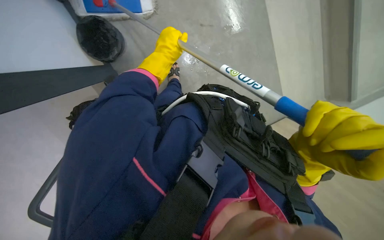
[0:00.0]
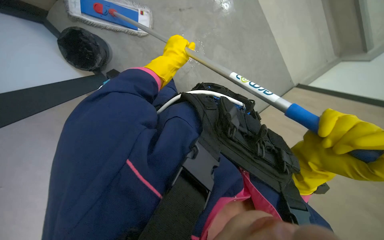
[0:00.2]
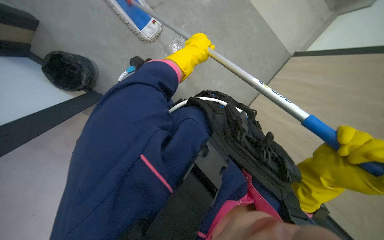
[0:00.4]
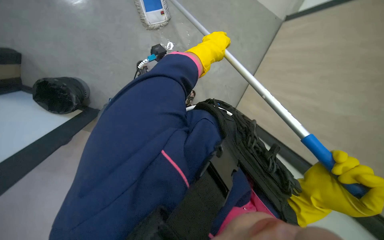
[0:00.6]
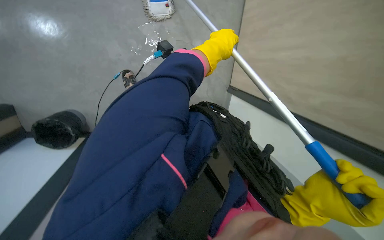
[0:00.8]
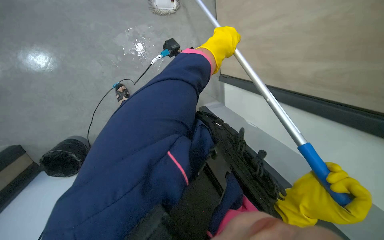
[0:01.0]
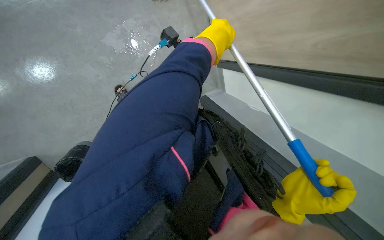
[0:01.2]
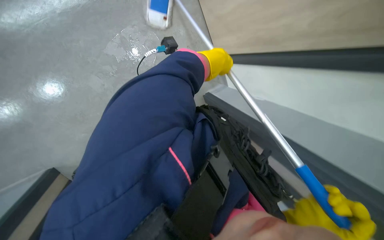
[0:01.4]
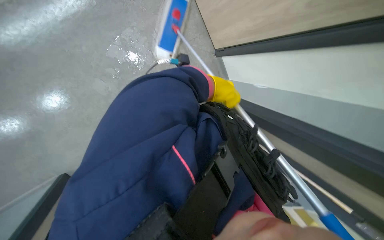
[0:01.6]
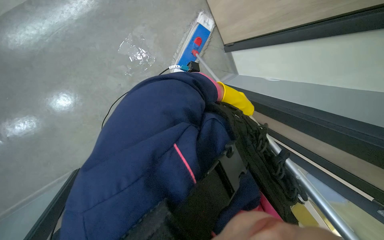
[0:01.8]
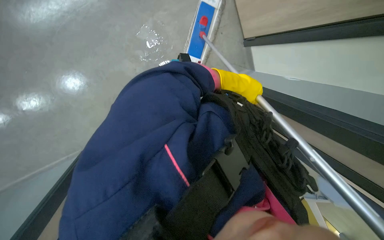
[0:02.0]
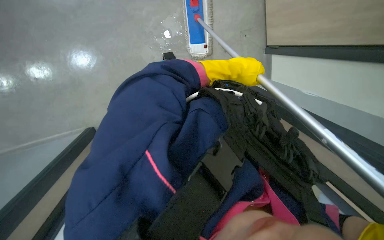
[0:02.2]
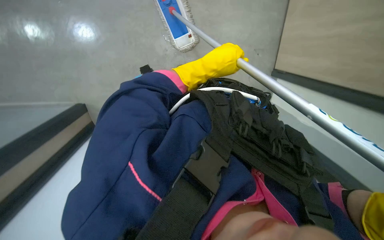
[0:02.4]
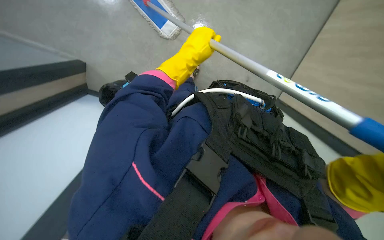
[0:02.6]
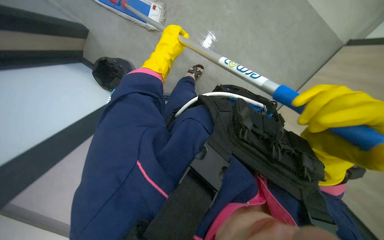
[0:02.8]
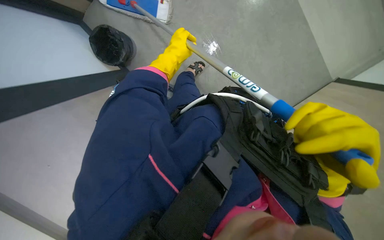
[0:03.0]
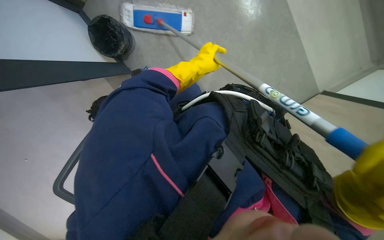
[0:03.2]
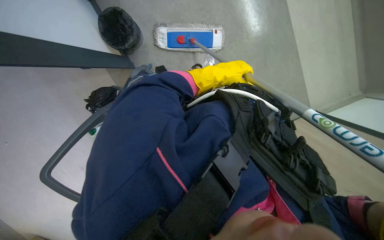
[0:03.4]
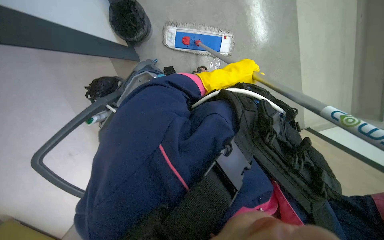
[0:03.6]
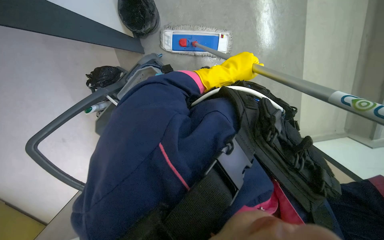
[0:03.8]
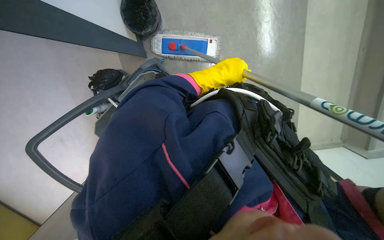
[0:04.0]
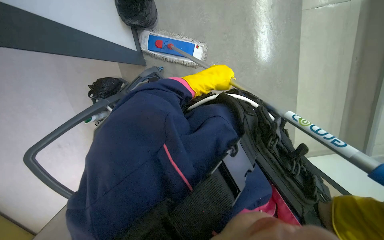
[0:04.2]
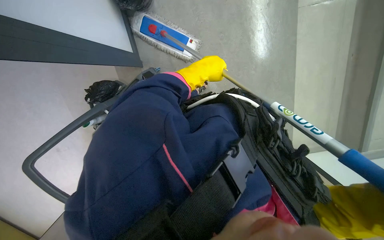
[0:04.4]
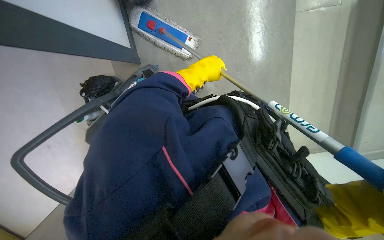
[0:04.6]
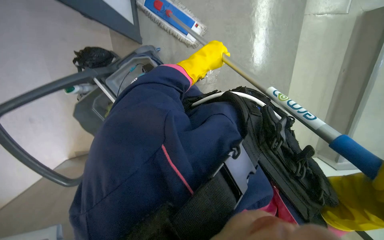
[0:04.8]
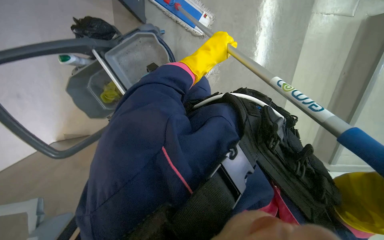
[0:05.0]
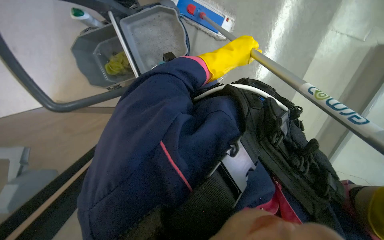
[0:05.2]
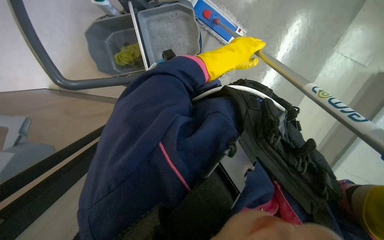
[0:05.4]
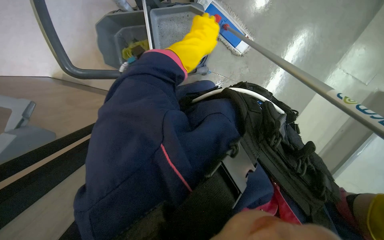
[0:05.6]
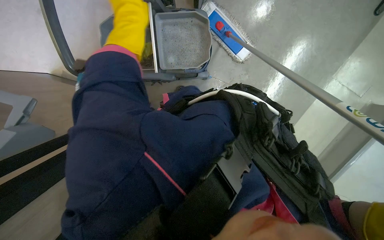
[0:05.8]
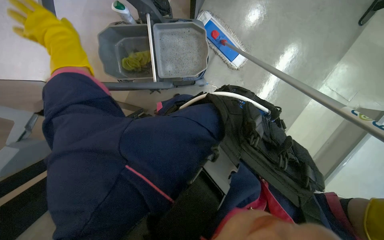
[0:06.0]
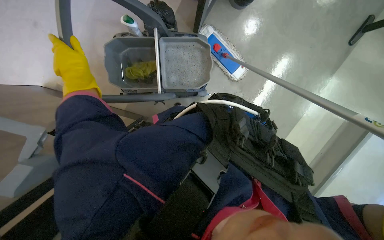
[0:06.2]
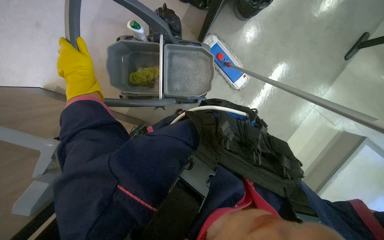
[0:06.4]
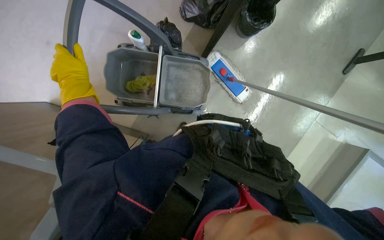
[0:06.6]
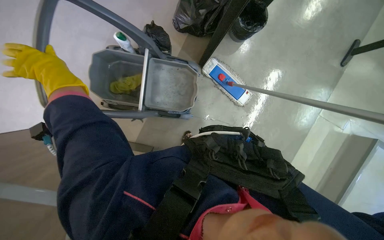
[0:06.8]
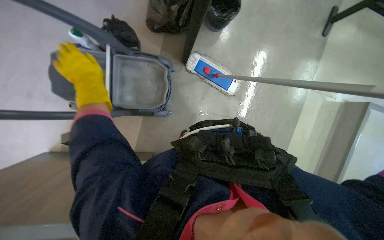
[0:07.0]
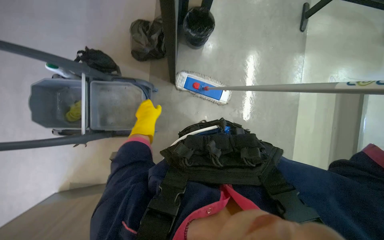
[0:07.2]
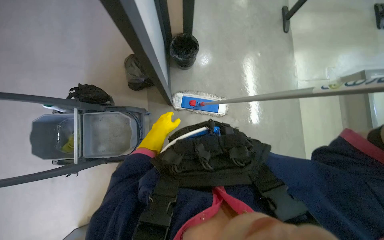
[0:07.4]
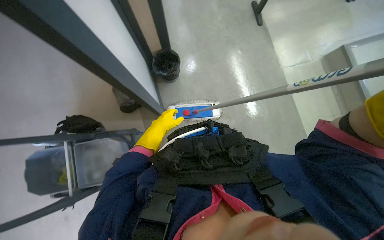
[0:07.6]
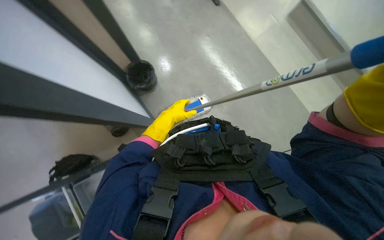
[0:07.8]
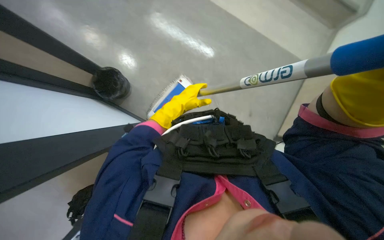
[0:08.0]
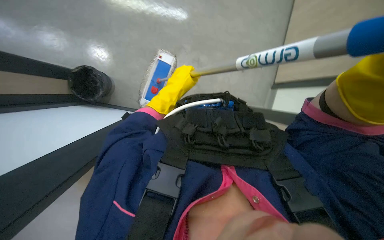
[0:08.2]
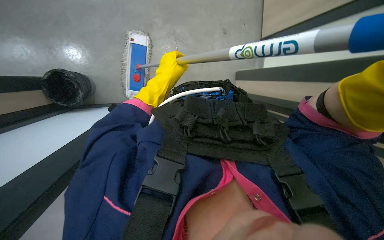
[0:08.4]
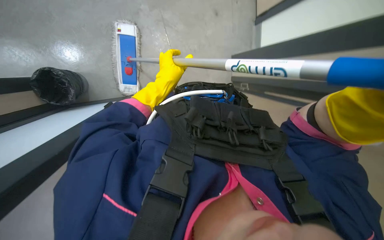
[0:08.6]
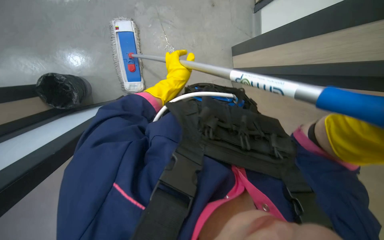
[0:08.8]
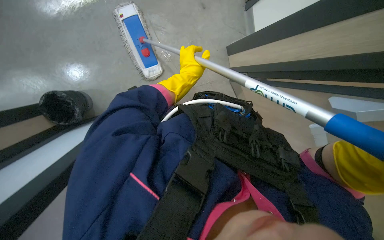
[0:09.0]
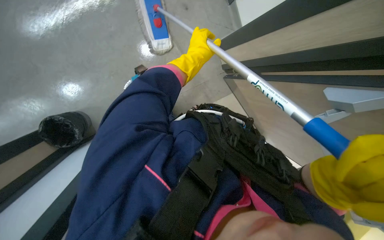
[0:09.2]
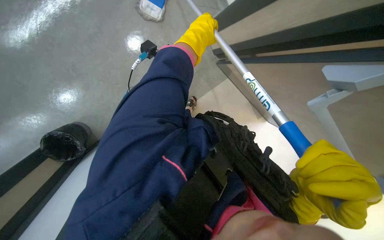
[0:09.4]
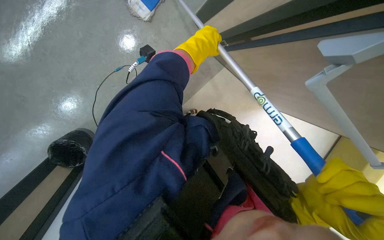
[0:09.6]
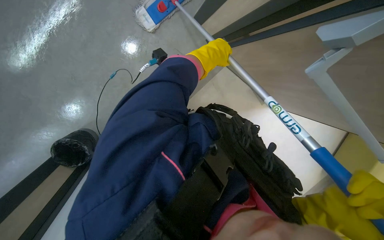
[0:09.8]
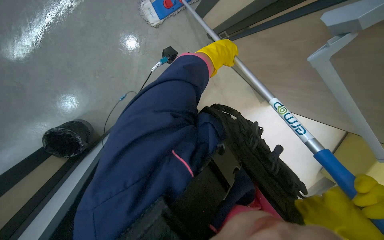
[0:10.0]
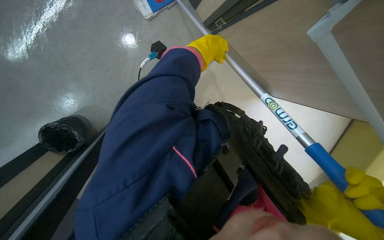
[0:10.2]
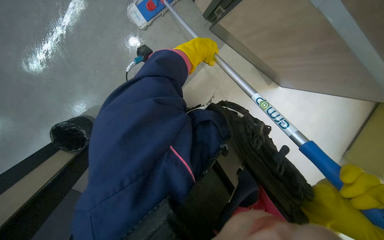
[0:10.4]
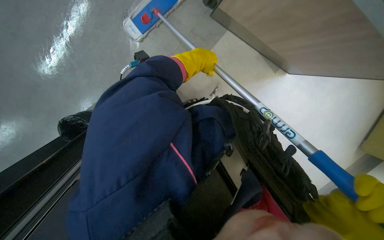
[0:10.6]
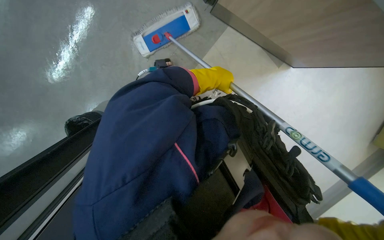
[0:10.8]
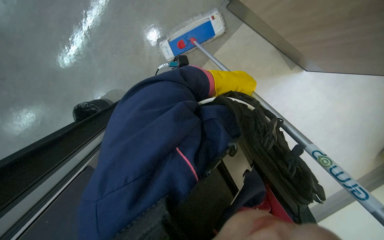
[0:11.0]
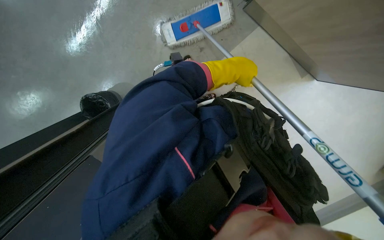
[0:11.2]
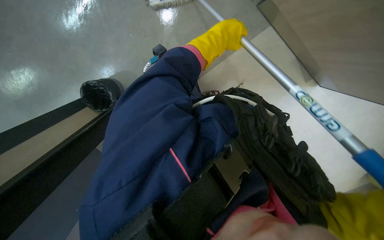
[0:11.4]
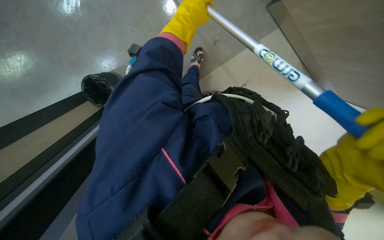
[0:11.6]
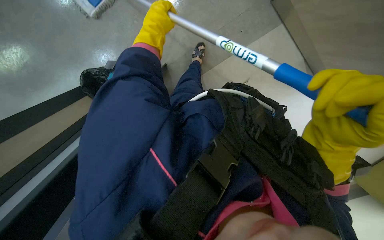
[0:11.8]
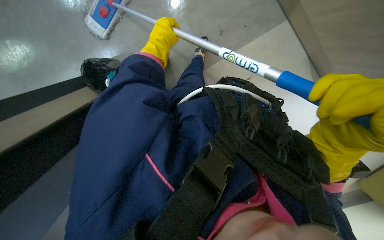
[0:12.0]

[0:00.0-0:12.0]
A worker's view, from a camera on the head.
Job: mopping floor.
The whole recording: Mopping floor. The worker mops the floor with a long-handled mop and gathered the trash from the ground and put it into a polyethylene bag..
0:00.0 to 0:01.6: The left hand moves to the right, roughly 20 cm.
0:01.6 to 0:03.0: The left hand travels to the left by some 20 cm.
0:04.4 to 0:06.0: Everything in view rotates some 45 degrees clockwise.
0:06.0 to 0:07.6: The view tilts approximately 30 degrees upward. Everything in view rotates roughly 30 degrees counterclockwise.
0:07.6 to 0:09.0: The view tips downward by some 20 degrees. The scene rotates counterclockwise by about 45 degrees.
0:09.0 to 0:10.4: The left hand moves nearer to the camera, some 10 cm.

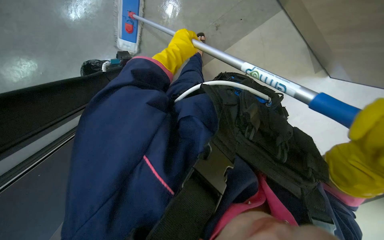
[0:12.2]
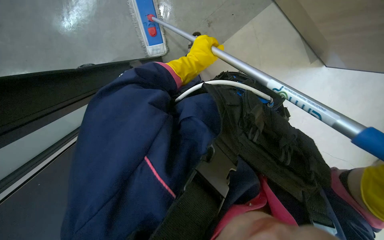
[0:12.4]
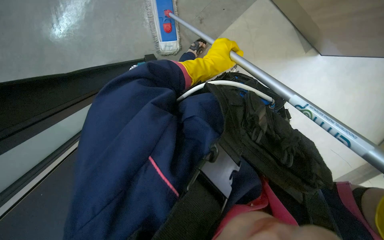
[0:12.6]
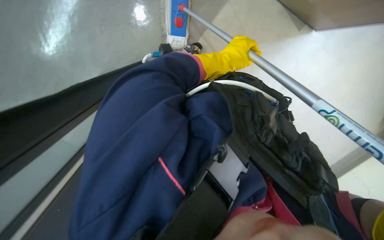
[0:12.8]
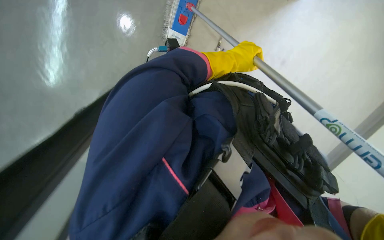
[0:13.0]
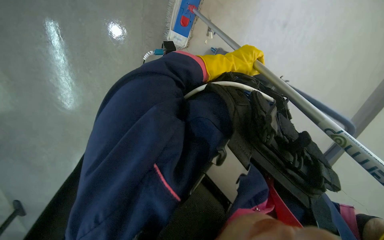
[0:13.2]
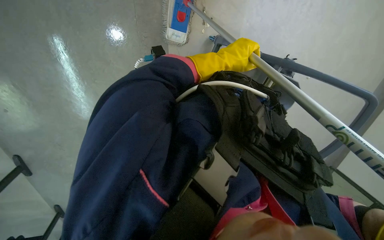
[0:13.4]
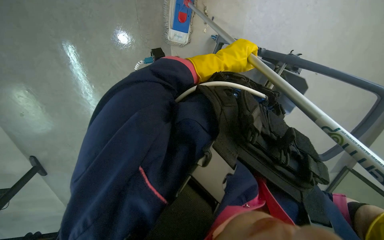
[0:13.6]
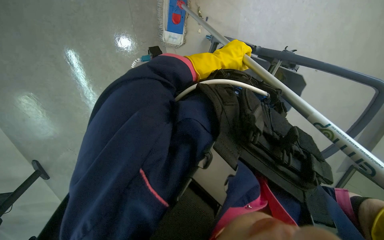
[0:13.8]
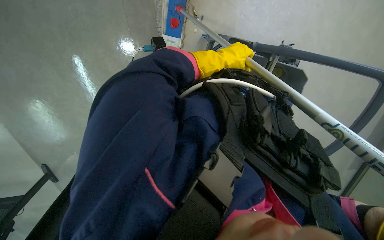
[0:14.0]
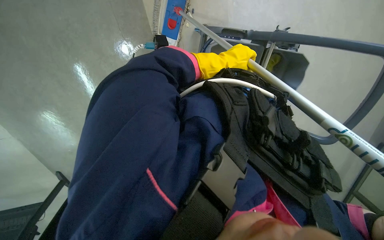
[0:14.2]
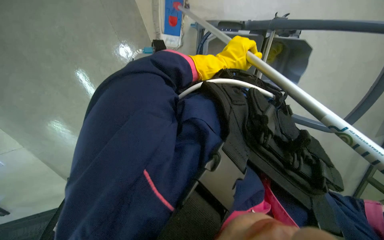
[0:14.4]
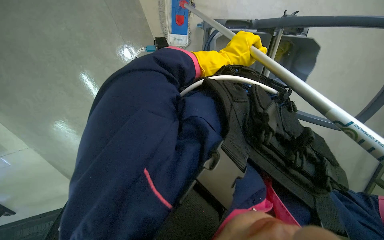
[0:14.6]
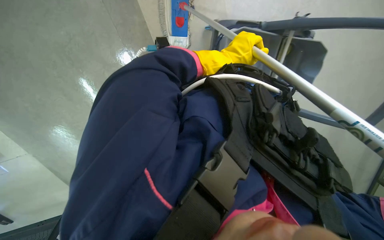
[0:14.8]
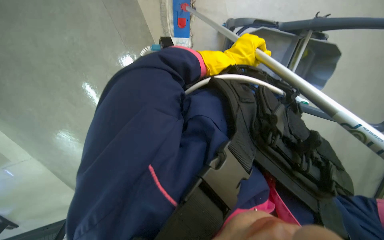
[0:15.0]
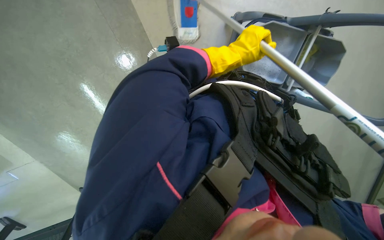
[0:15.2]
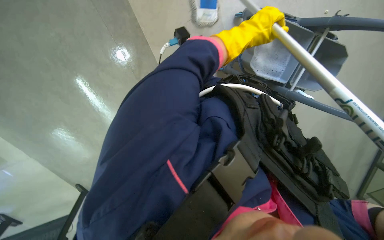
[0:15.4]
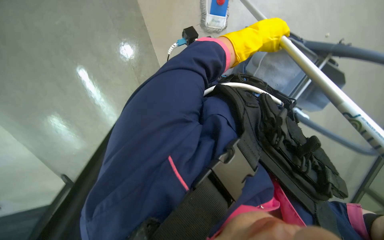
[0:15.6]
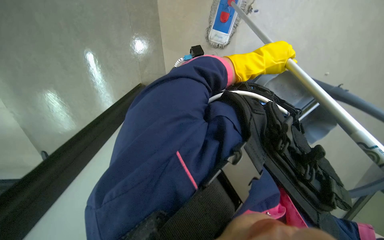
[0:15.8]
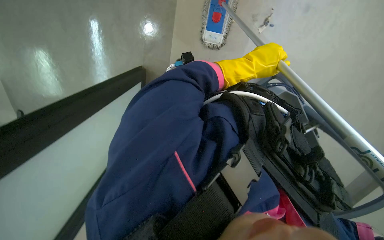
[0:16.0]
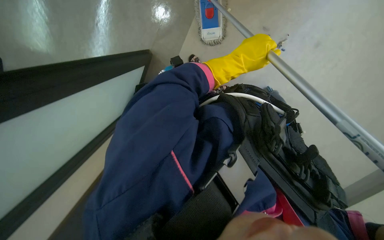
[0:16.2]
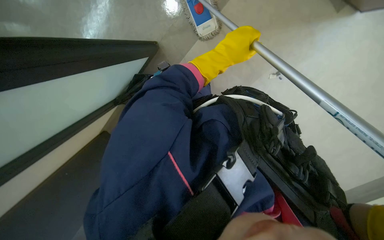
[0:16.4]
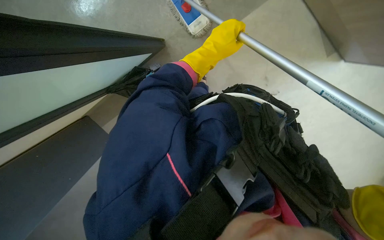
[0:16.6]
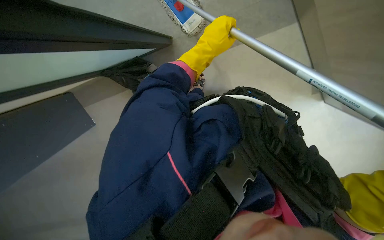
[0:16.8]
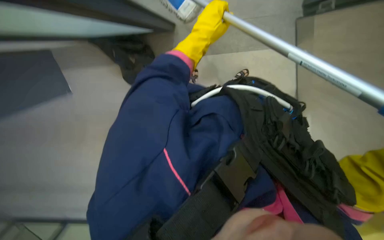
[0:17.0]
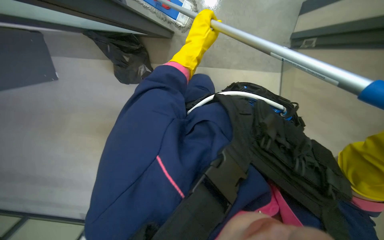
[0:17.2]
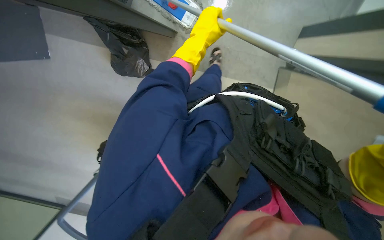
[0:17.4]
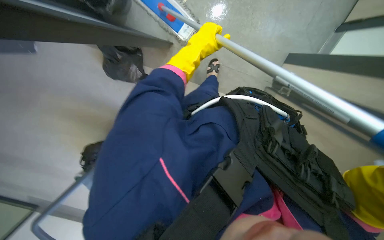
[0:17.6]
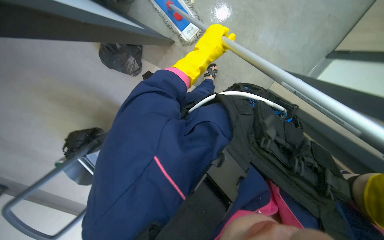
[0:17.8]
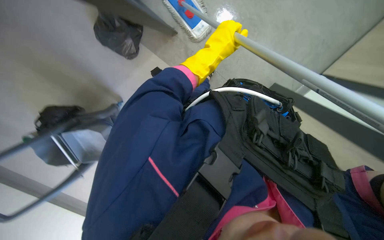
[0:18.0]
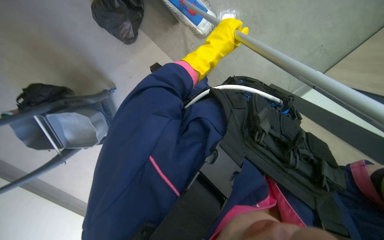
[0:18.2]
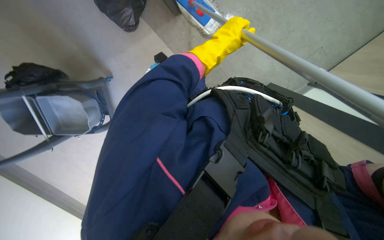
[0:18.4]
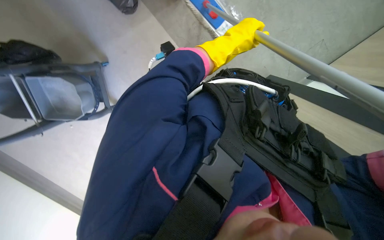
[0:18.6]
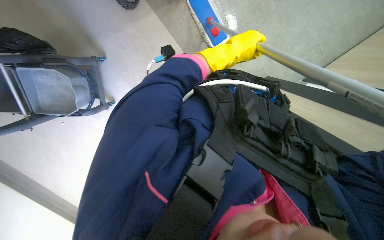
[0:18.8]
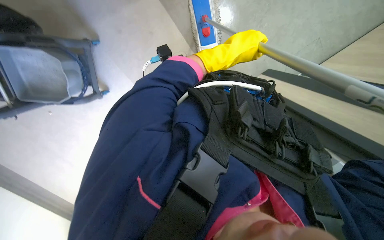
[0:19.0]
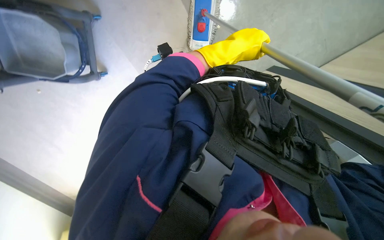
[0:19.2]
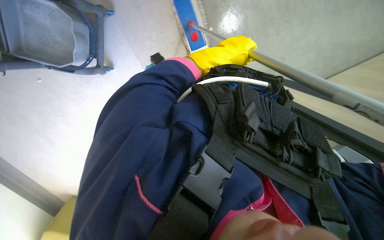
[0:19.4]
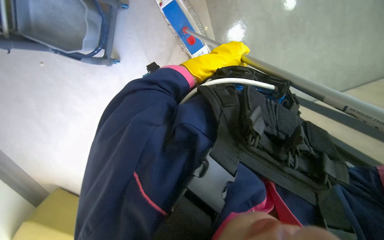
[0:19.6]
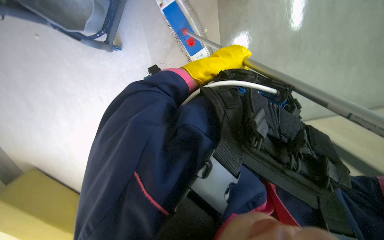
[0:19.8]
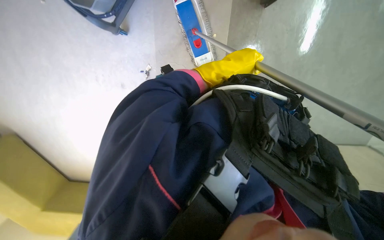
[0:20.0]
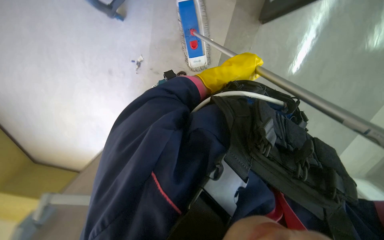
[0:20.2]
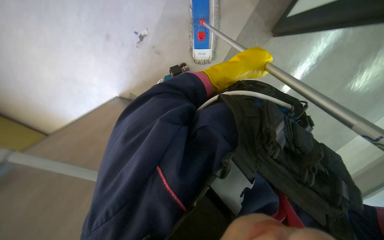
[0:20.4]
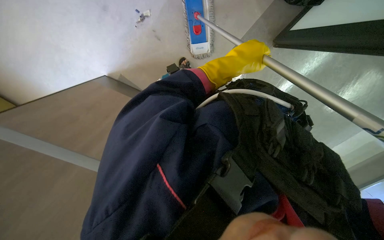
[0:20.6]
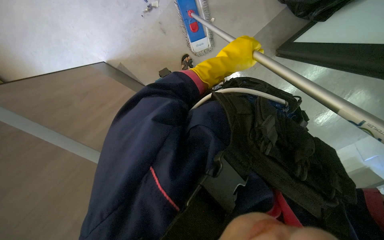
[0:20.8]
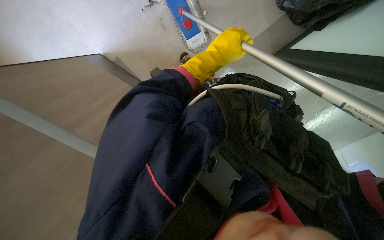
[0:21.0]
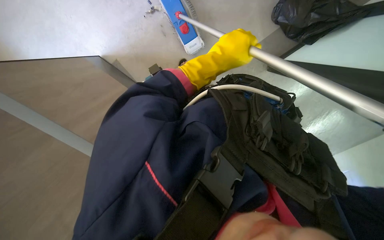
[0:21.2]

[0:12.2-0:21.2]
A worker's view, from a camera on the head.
Job: mopping floor.
The whole recording: Mopping floor. The worker mops the floor with a long-handled mop and gathered the trash from the ground and put it into a polyethylene bag..
0:12.2 to 0:13.8: The left hand moves to the right, roughly 10 cm.
0:15.2 to 0:16.6: The view pans to the right by some 20 degrees. The view tips upward by approximately 10 degrees.
0:16.6 to 0:18.2: The view pans to the right by approximately 25 degrees. The scene rotates clockwise by roughly 35 degrees.
